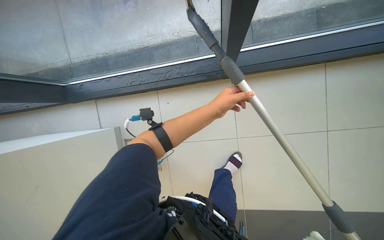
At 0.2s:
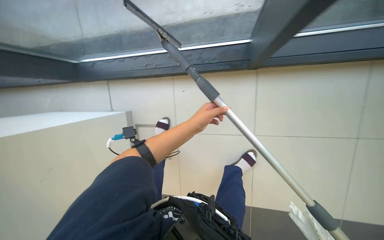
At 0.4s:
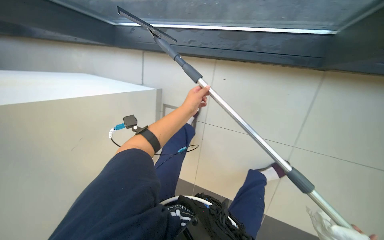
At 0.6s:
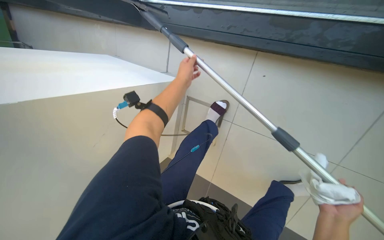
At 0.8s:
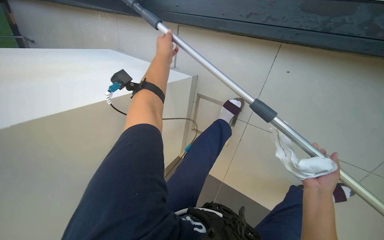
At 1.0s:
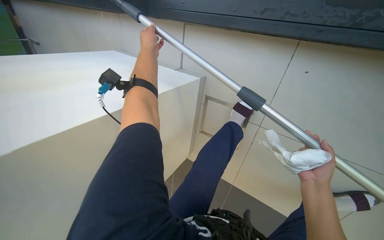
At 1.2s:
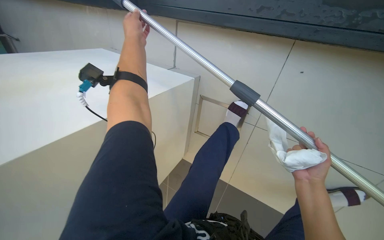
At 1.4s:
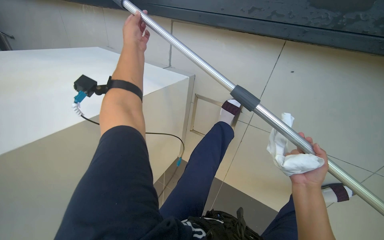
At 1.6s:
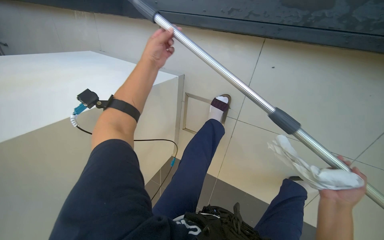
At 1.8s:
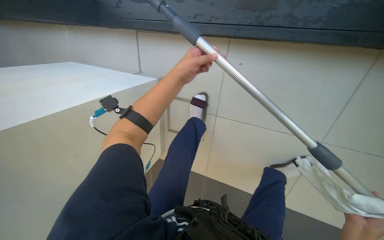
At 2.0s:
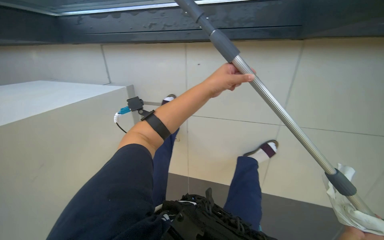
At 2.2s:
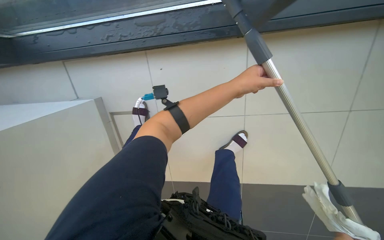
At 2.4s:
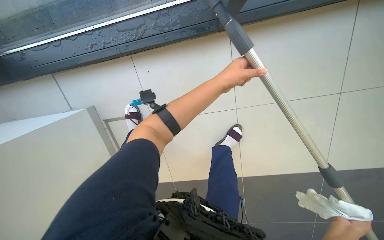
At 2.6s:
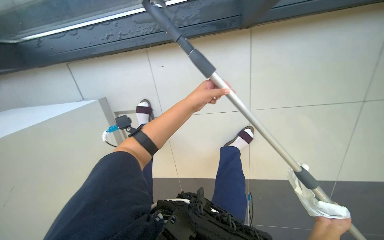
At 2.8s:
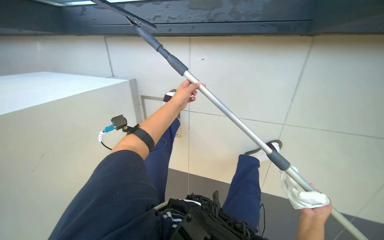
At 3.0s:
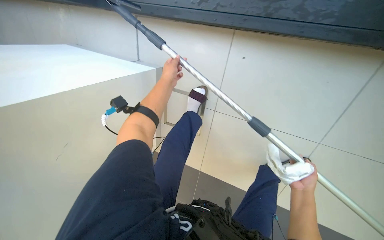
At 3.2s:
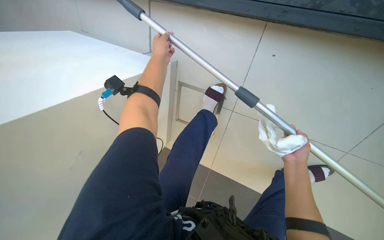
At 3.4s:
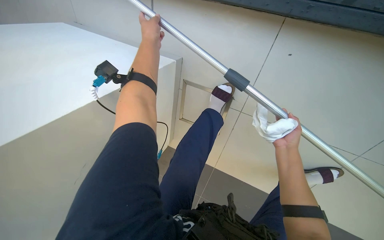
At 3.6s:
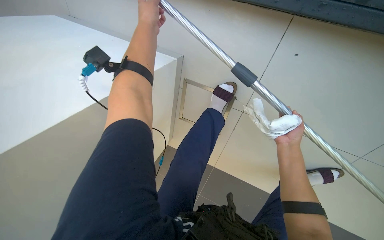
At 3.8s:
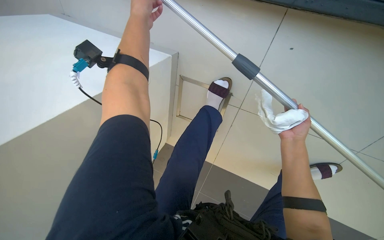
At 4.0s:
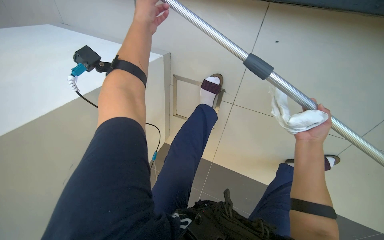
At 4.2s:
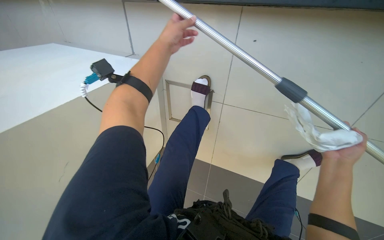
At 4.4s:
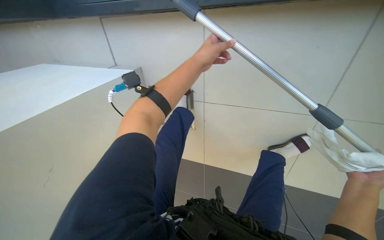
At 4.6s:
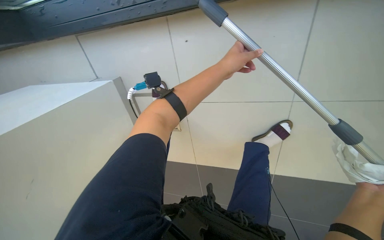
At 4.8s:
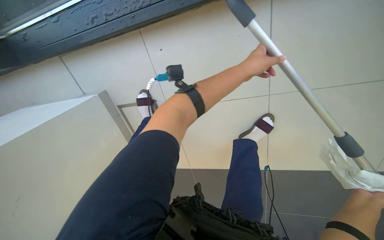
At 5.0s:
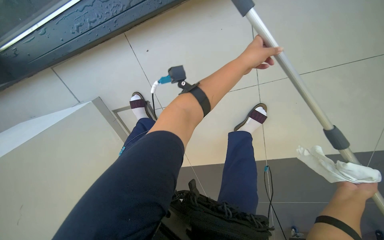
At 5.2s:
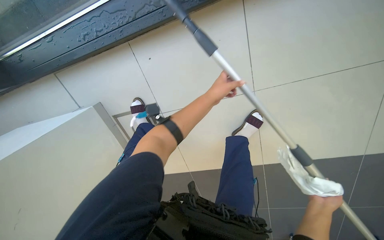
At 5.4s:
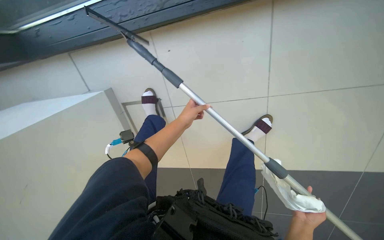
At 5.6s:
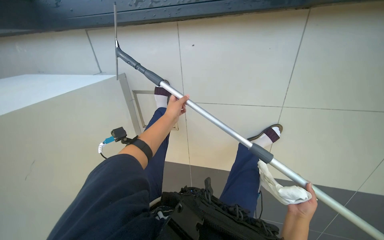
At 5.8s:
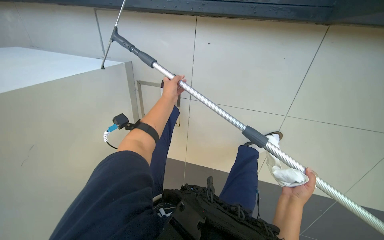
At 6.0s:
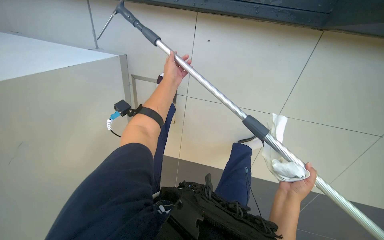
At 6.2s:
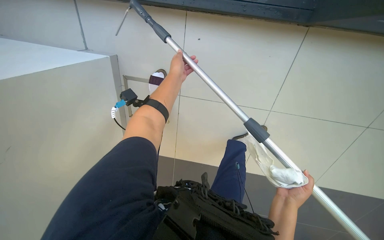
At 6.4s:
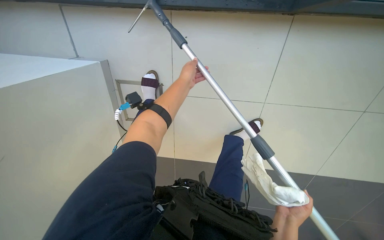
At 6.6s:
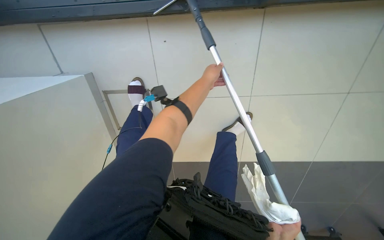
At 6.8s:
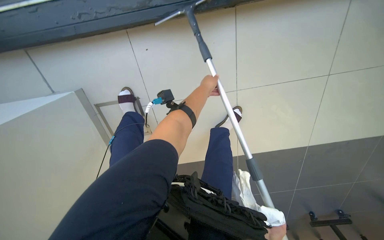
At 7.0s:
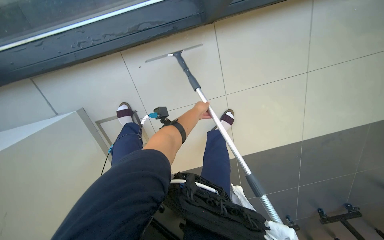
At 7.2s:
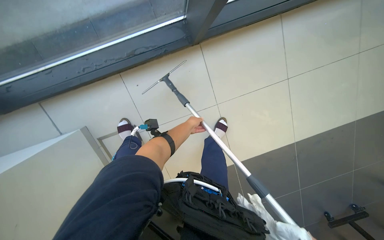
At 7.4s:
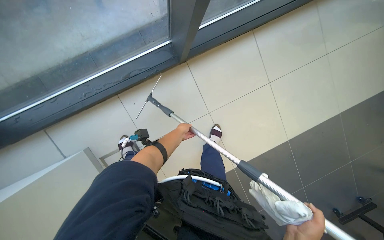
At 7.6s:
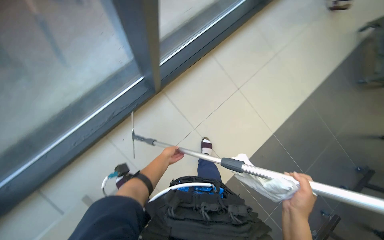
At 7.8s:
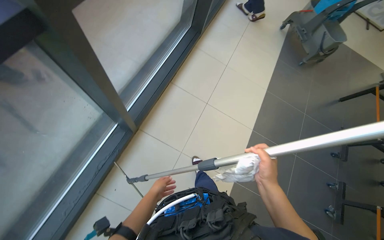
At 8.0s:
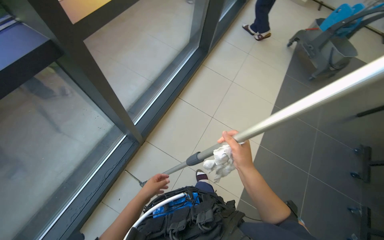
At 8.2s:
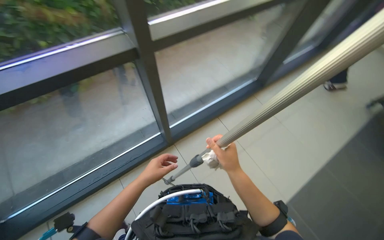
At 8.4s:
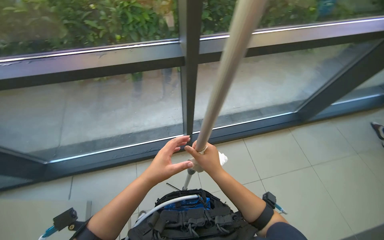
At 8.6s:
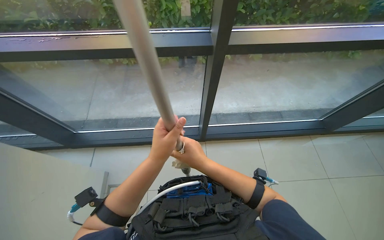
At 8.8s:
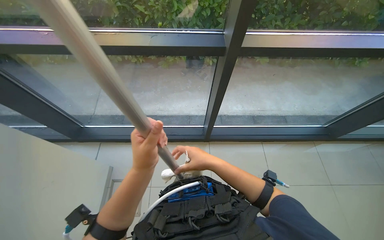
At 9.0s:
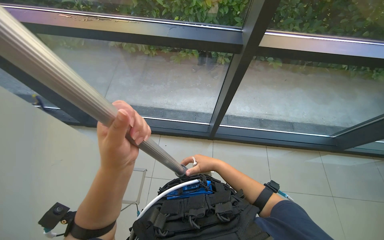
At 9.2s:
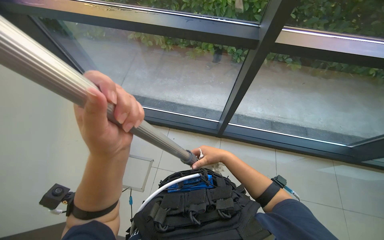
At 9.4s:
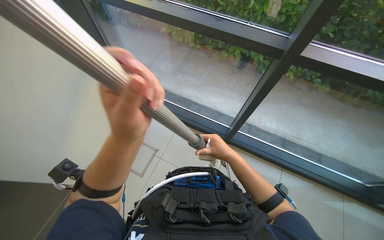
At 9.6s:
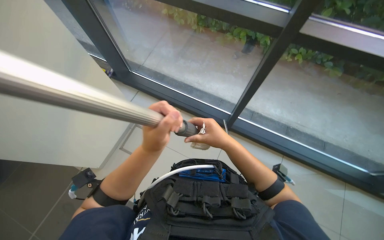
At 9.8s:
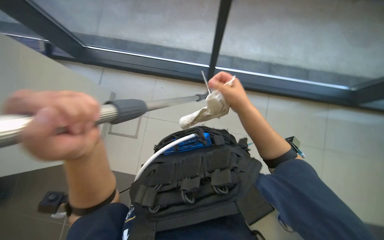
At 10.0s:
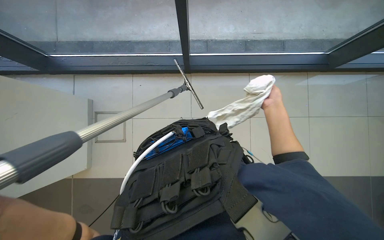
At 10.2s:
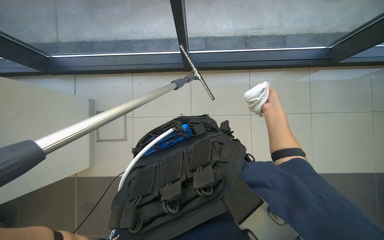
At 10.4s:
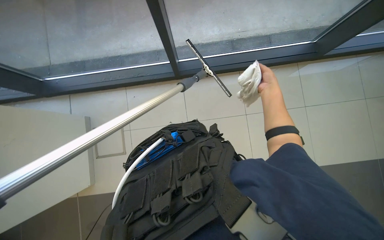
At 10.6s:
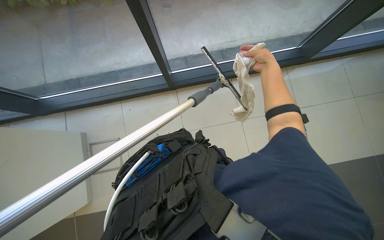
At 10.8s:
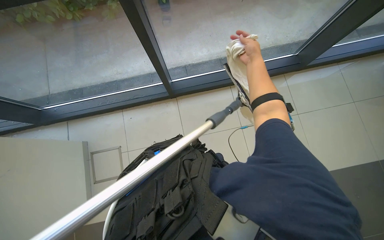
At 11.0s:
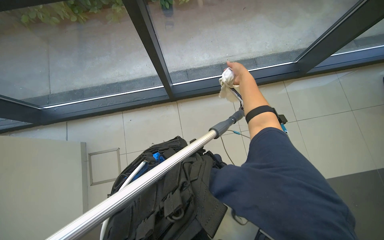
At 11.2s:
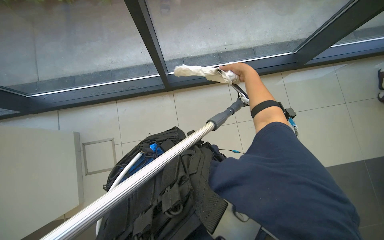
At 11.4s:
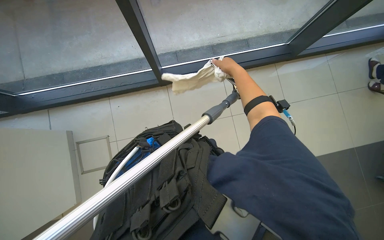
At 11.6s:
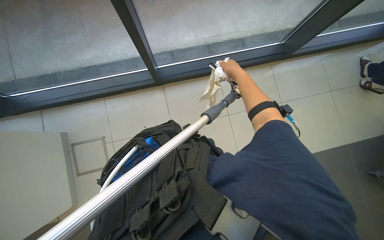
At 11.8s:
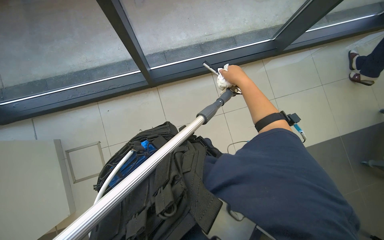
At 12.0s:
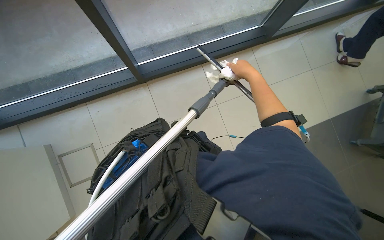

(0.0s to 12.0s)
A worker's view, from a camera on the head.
Job: cleaning windows.
The whole recording: Cleaning glass panels and frames. The worker cleans the glass panels with a squeegee and wipes the window frames with a cloth.
0.0s - 1.6s: The left hand shifts some 30 cm to the left and up the picture.
3.0s - 4.4s: The right hand heads nearer to the camera, covering roughly 10 cm, and moves some 20 cm up the picture and comes back.
4.4s - 6.0s: The wearer moves some 40 cm. The camera sweeps to the right, by about 25 degrees.
6.0s - 7.6s: The camera pitches upward, by some 20 degrees. The scene rotates counterclockwise by approximately 45 degrees.
9.0s - 10.4s: The wearer looks about 25 degrees further downward.

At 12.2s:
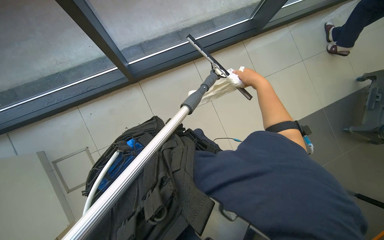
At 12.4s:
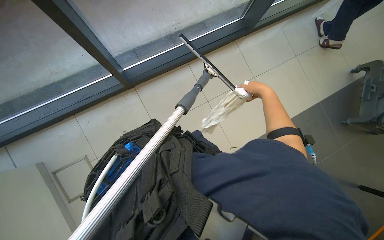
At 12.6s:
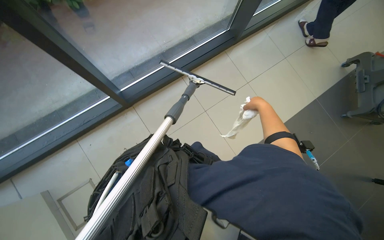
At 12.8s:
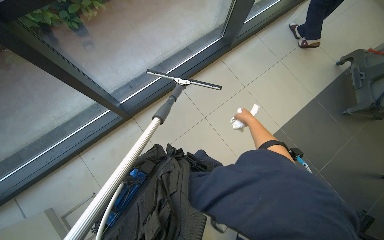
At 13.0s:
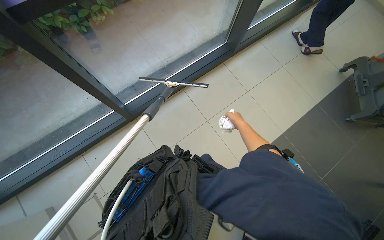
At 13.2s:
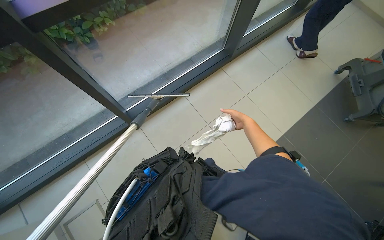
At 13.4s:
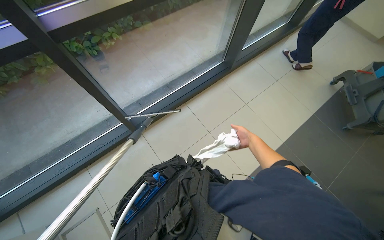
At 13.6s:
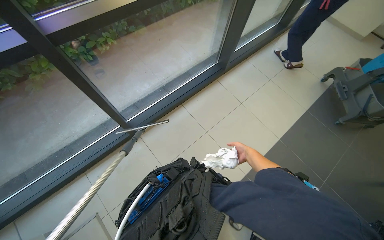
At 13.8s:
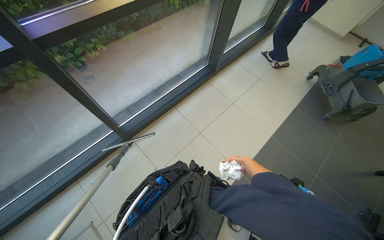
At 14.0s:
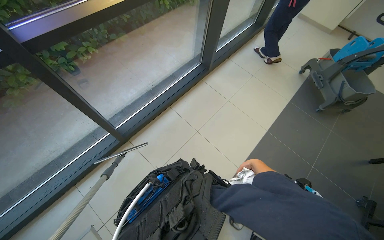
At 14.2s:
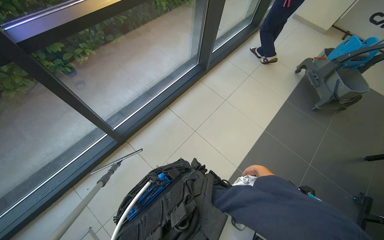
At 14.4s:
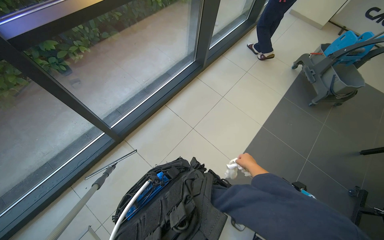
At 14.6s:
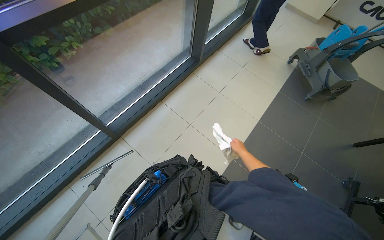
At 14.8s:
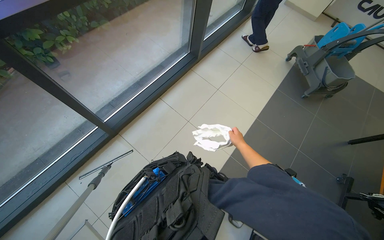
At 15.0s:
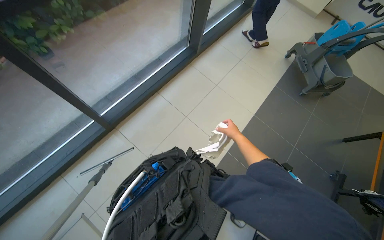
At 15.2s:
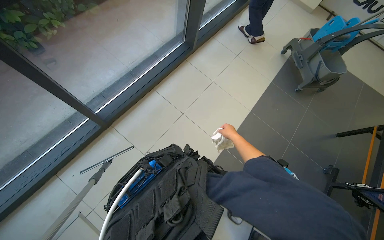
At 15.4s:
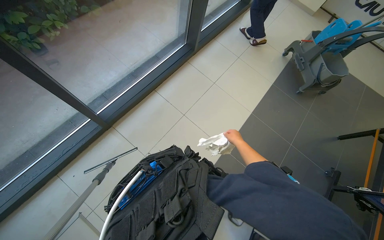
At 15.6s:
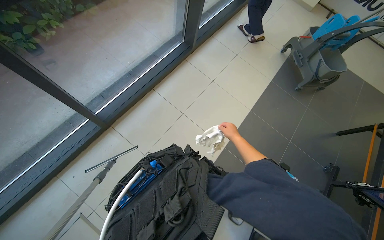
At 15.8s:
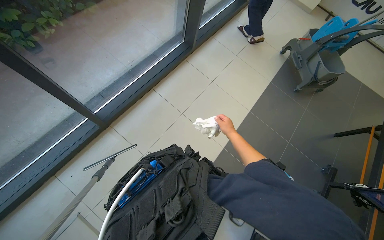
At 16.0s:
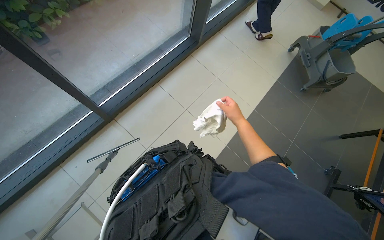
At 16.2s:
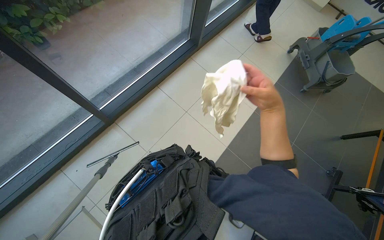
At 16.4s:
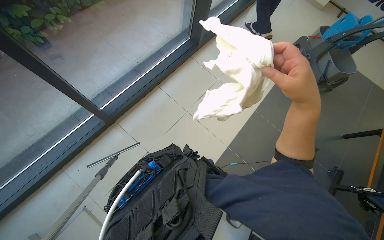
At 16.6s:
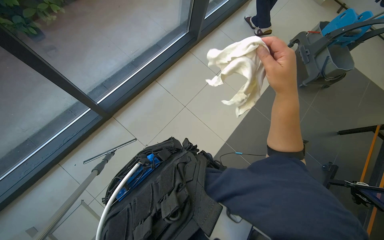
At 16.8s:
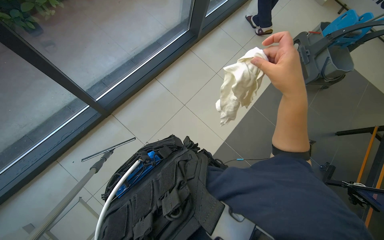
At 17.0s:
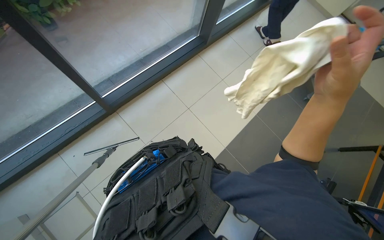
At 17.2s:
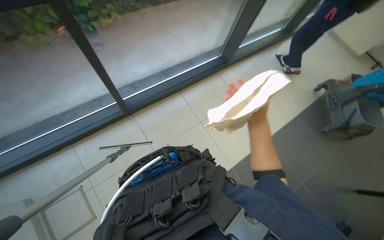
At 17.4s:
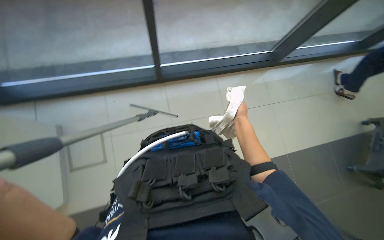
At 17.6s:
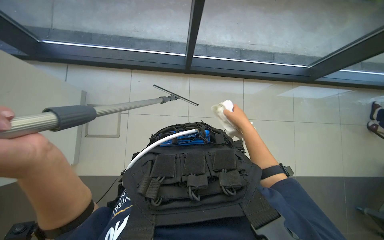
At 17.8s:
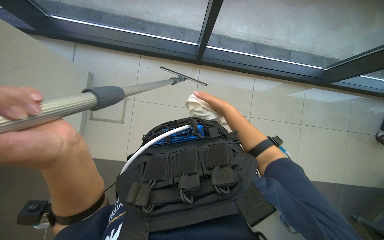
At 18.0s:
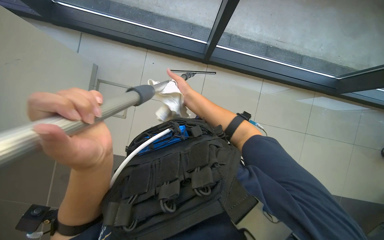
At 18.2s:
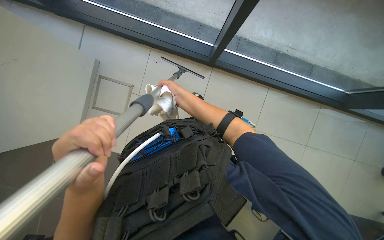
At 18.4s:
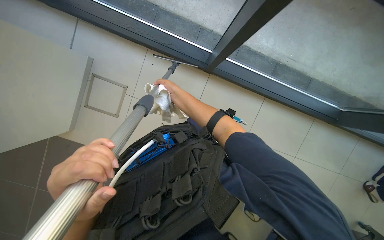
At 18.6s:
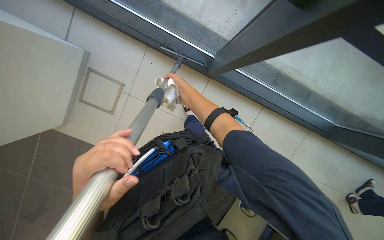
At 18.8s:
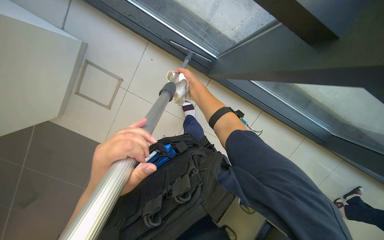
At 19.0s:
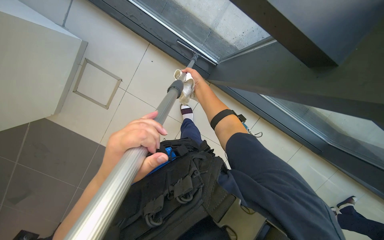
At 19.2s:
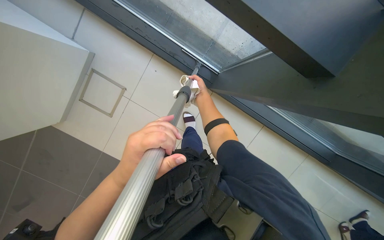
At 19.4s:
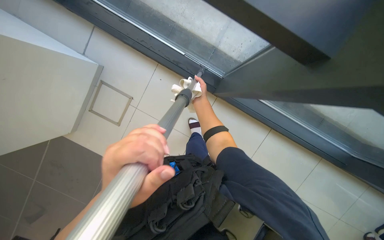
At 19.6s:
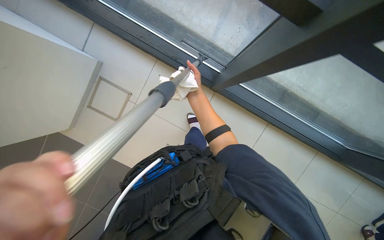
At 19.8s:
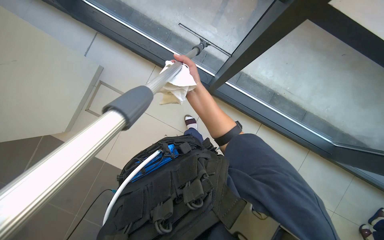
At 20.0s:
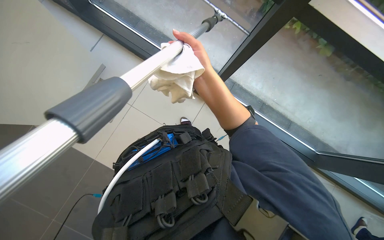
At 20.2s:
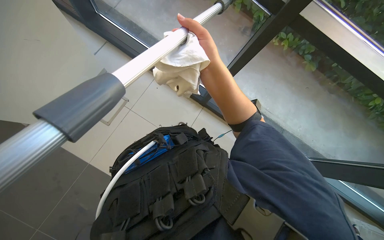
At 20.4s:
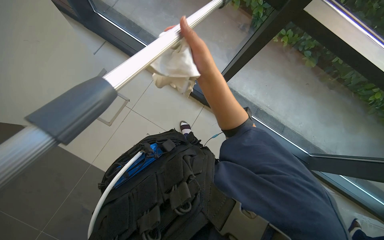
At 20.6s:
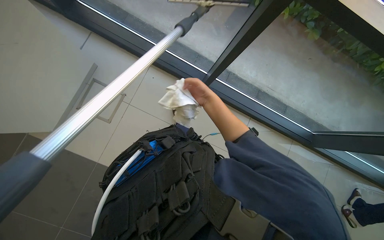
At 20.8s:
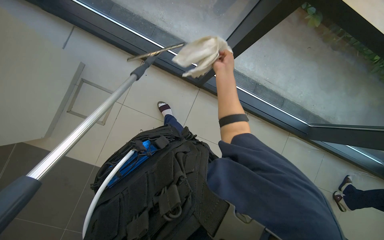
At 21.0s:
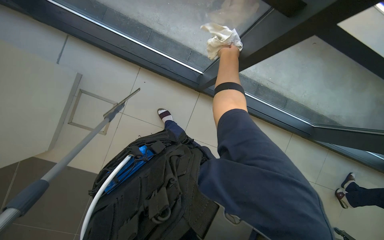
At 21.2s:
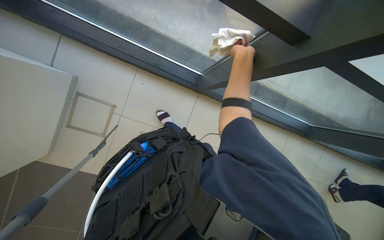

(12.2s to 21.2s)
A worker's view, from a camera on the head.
Job: cleaning windows.
The whole recording: Cleaning glass panels and frames. The worker cleans the glass panels with a squeegee and wipes the window frames with a cloth.
12.2s - 13.8s: The view tips upward by about 15 degrees. The right hand heads down the picture, covering about 25 cm.
13.8s - 15.2s: The right hand moves farther from the camera, some 10 cm.
15.2s - 16.6s: The right hand travels nearer to the camera by some 30 cm.
16.6s - 18.2s: The head rotates about 65 degrees to the left.
19.8s - 21.2s: The right hand is displaced to the right by roughly 30 cm, and goes nearer to the camera and returns, about 15 cm each way.
